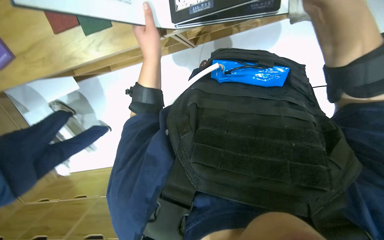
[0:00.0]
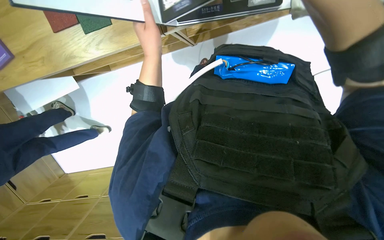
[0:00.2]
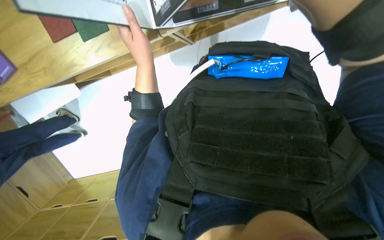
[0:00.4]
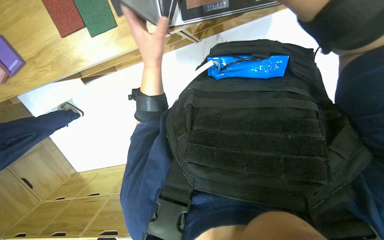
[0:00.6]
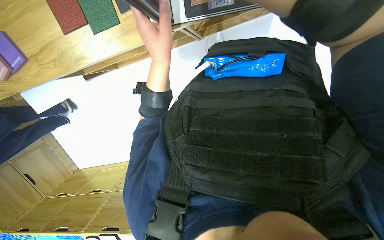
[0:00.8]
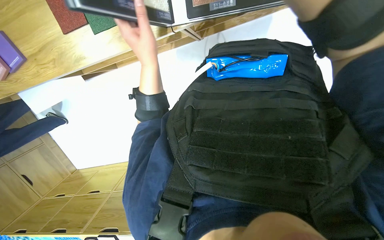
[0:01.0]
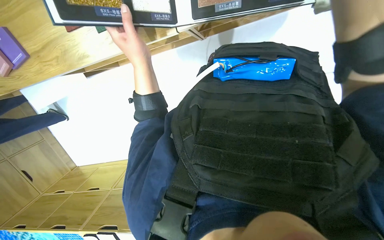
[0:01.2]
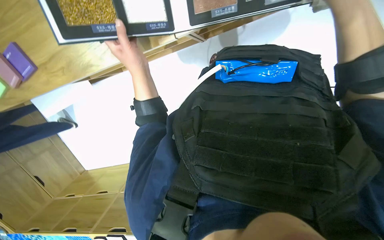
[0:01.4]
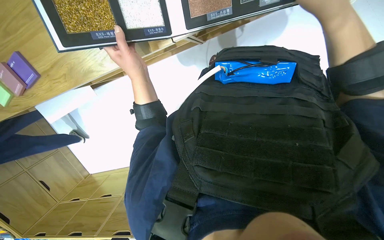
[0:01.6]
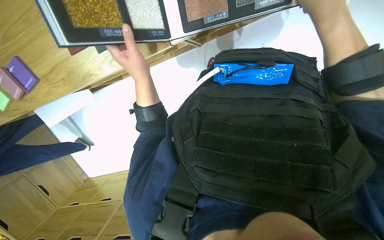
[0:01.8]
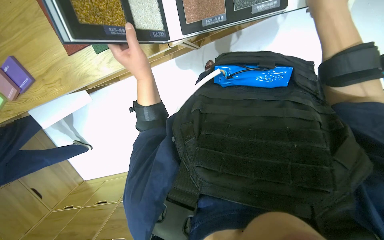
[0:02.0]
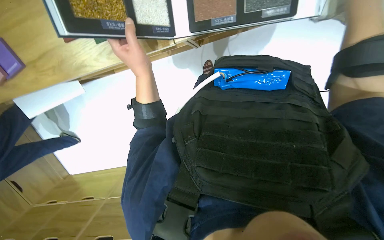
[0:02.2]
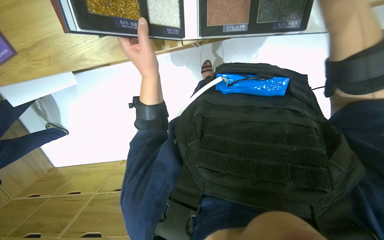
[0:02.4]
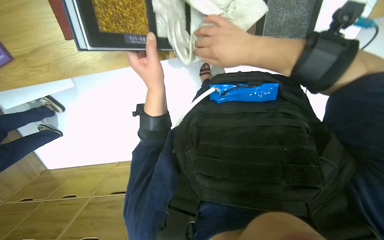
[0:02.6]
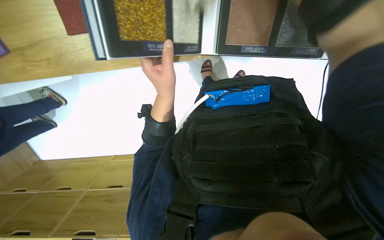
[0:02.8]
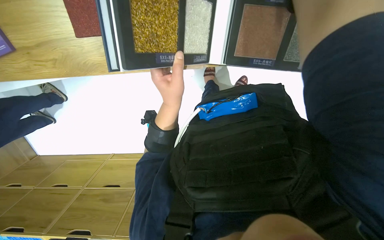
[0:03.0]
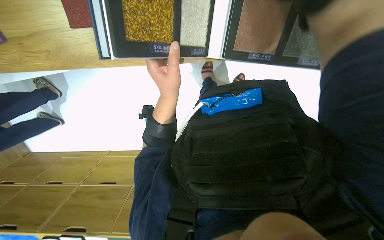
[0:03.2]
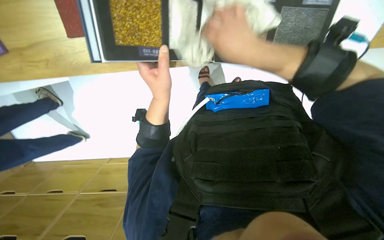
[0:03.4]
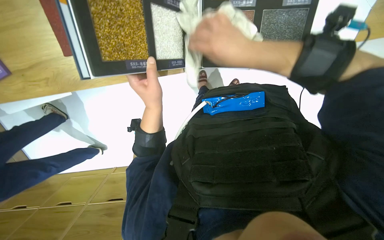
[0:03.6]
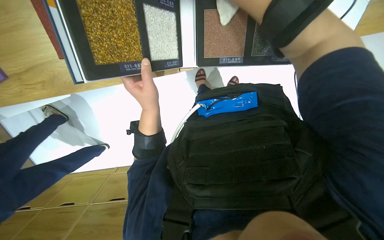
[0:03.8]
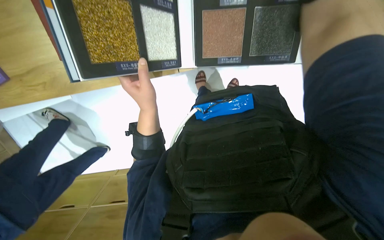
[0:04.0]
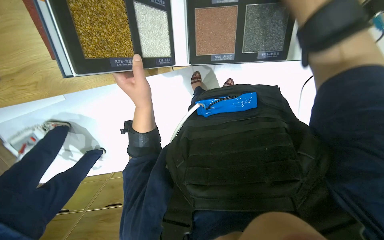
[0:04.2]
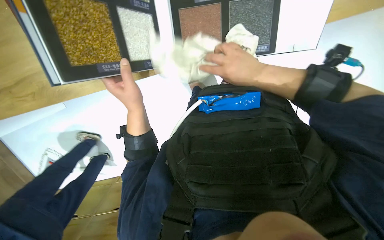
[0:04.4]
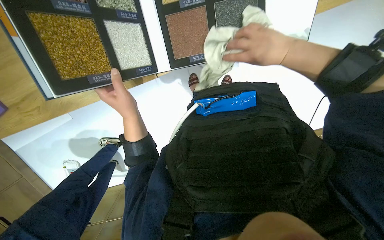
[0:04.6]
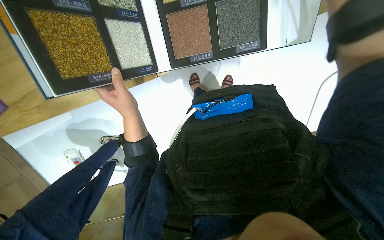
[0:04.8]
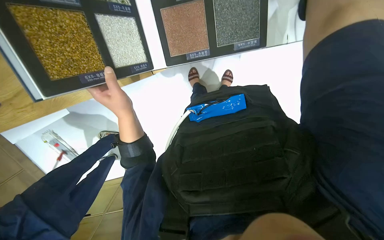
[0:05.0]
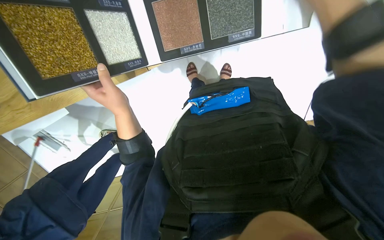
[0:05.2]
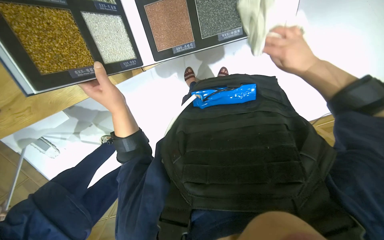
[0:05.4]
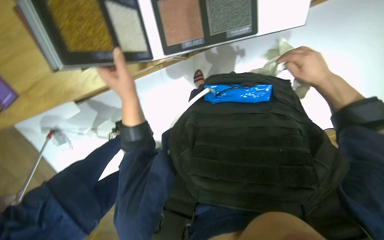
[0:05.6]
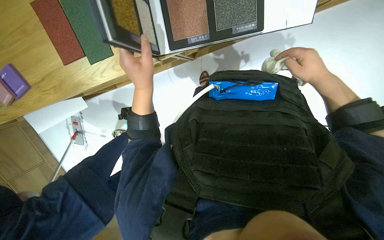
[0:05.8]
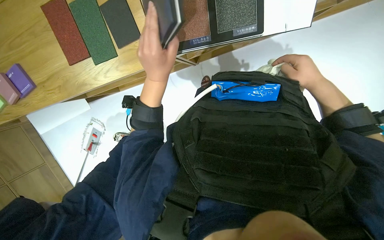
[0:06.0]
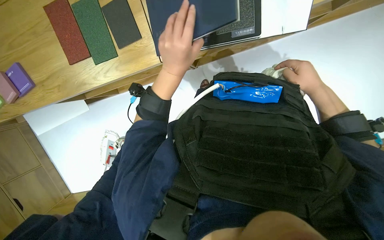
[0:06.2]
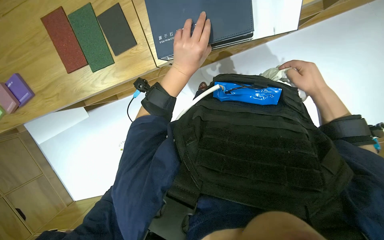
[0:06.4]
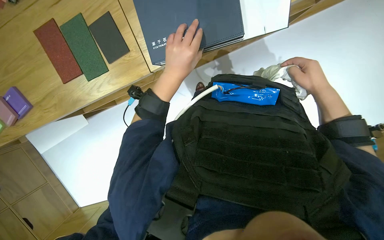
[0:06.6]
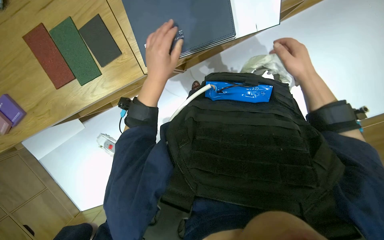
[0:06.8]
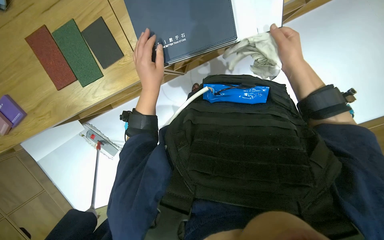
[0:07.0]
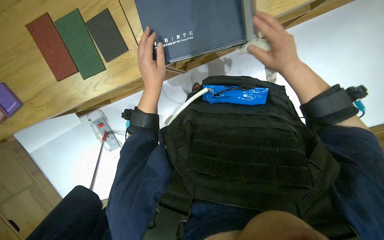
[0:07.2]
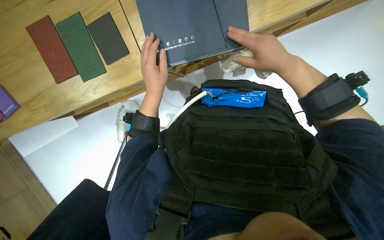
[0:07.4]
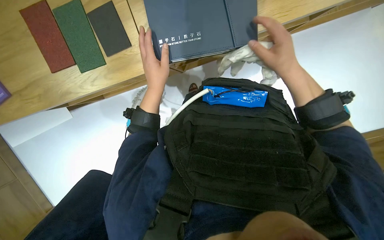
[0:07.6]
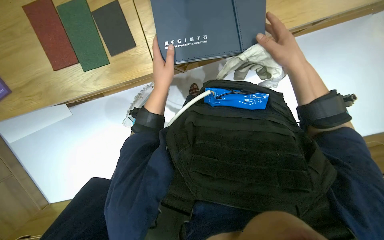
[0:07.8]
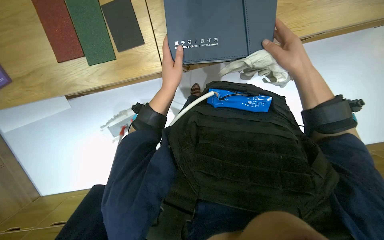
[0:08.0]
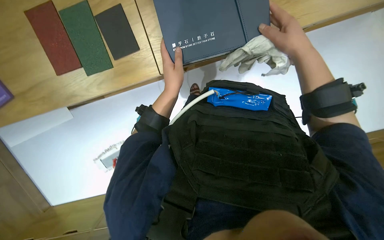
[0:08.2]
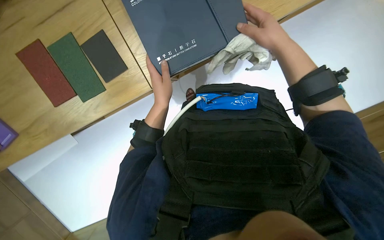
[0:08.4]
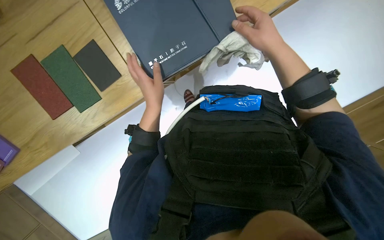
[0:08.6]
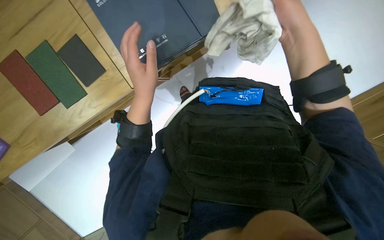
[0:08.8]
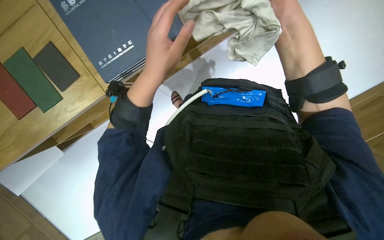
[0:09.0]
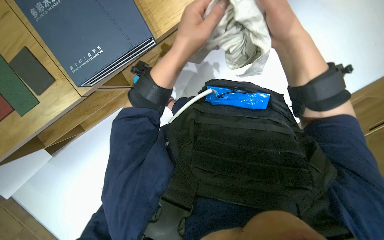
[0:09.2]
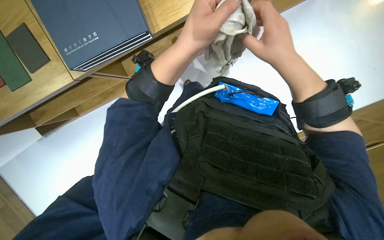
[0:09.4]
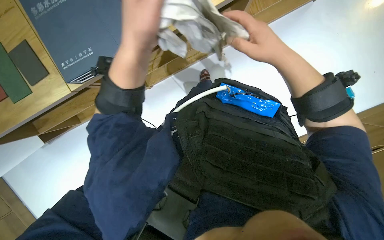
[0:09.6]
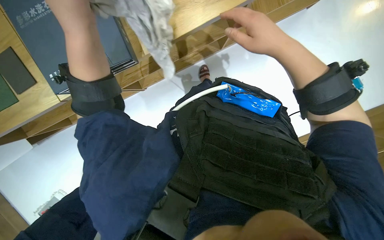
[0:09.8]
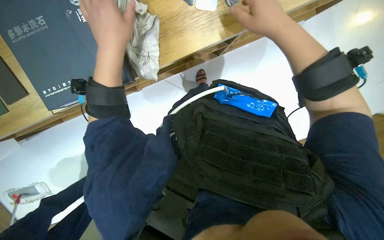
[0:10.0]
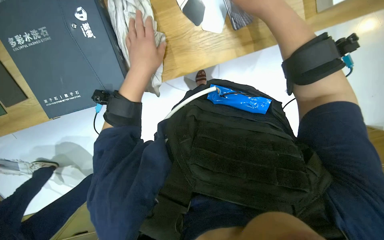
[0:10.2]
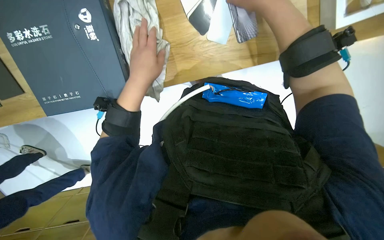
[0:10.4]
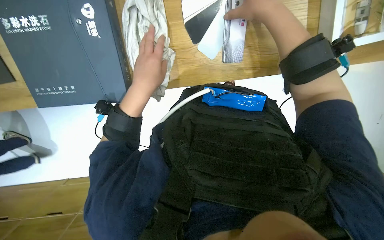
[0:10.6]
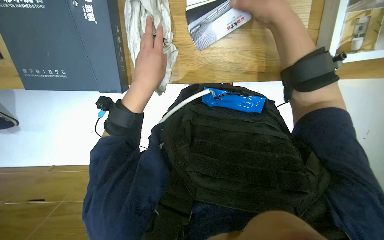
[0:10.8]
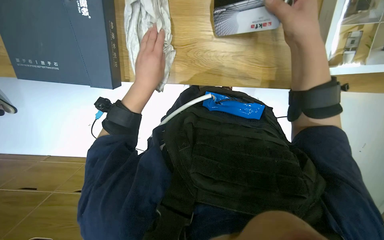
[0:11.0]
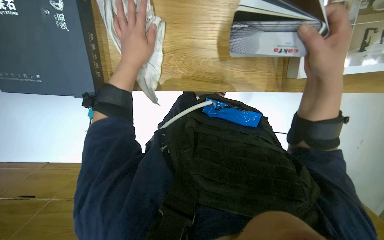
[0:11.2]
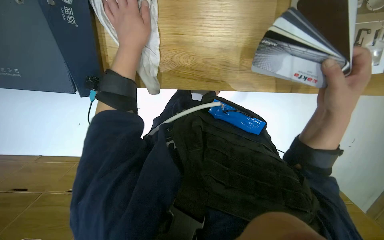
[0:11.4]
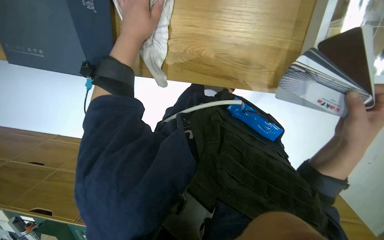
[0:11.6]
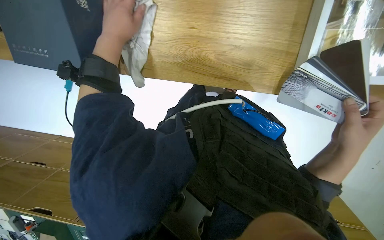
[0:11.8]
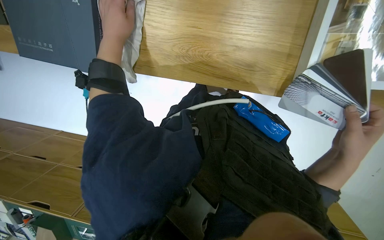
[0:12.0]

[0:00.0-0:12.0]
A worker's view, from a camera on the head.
Job: wiping surfaces.
The whole recording: Examining product samples. The worker wipes and examines various product samples and catalogs on the table.
0:03.0 to 0:04.4: The right hand travels down the picture by roughly 15 cm.
0:04.4 to 0:06.0: The left hand moves nearer to the camera, about 10 cm, while the right hand is displaced to the right by approximately 20 cm.
0:06.0 to 0:07.6: The right hand shifts roughly 15 cm to the left and nearer to the camera.
0:07.6 to 0:09.0: The left hand goes about 15 cm nearer to the camera.
0:09.0 to 0:10.4: The left hand reaches some 15 cm to the left, then returns.
0:10.4 to 0:12.0: The right hand goes roughly 25 cm down the picture and to the right; the left hand is displaced to the left and up the picture by approximately 15 cm.

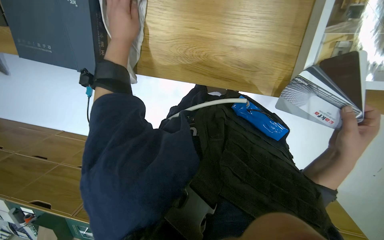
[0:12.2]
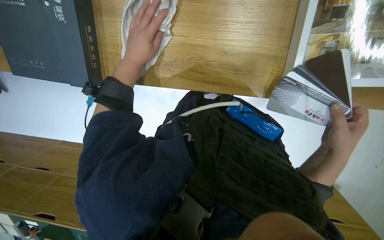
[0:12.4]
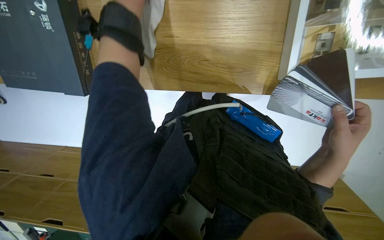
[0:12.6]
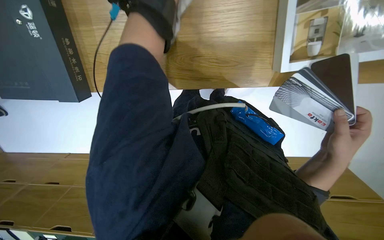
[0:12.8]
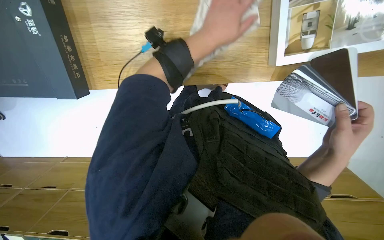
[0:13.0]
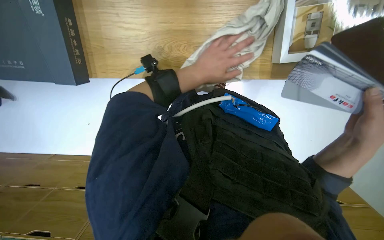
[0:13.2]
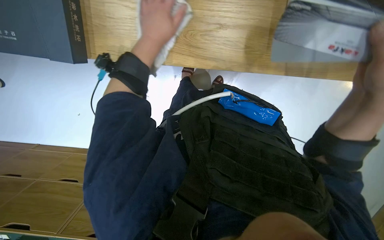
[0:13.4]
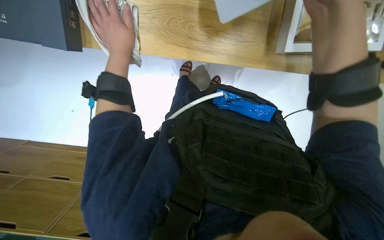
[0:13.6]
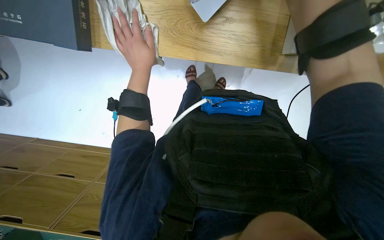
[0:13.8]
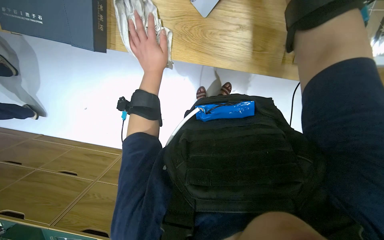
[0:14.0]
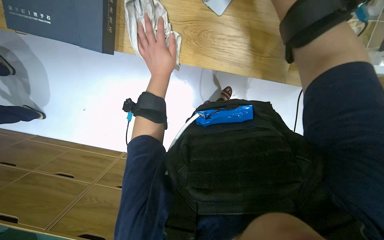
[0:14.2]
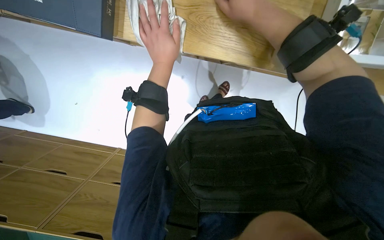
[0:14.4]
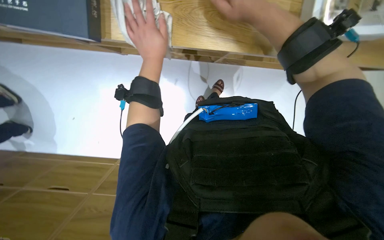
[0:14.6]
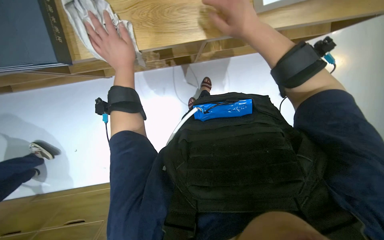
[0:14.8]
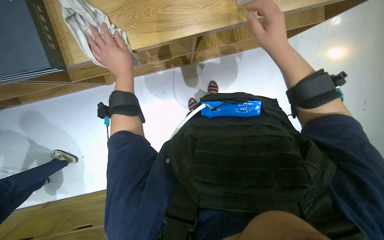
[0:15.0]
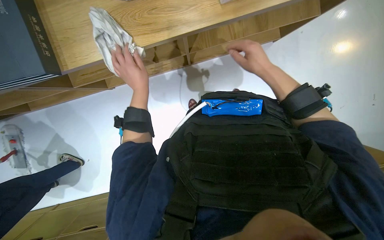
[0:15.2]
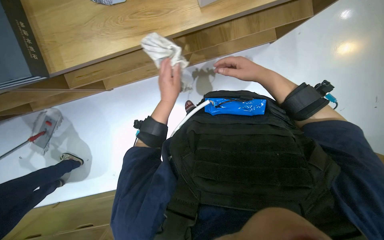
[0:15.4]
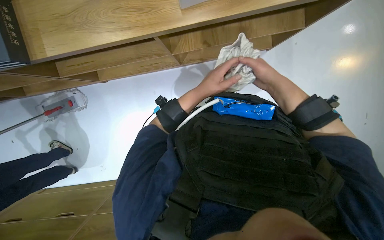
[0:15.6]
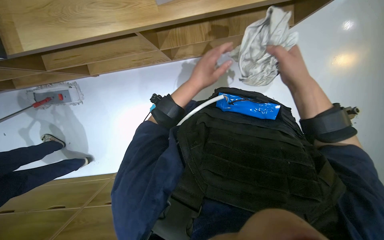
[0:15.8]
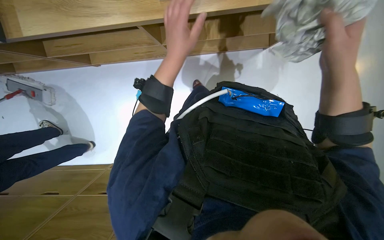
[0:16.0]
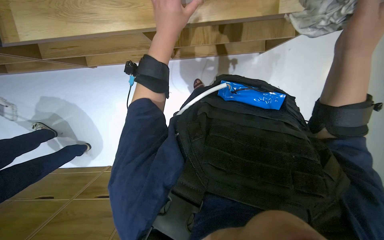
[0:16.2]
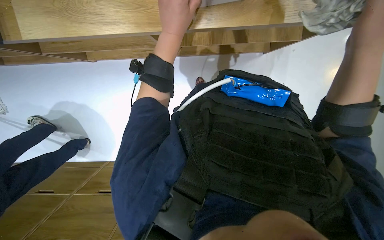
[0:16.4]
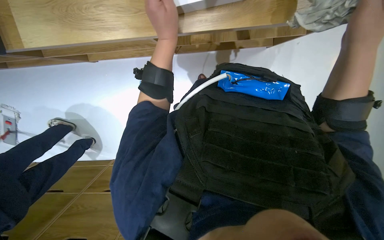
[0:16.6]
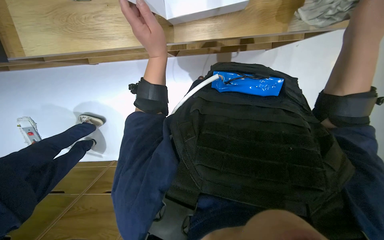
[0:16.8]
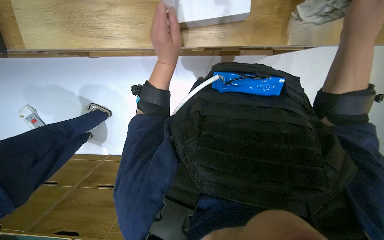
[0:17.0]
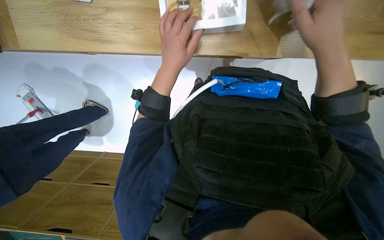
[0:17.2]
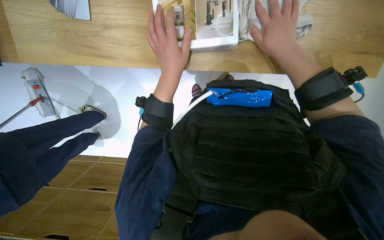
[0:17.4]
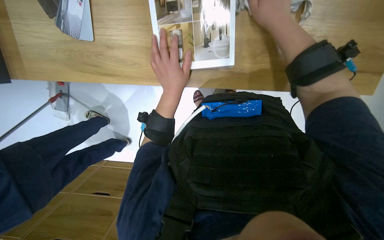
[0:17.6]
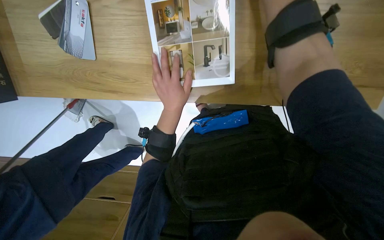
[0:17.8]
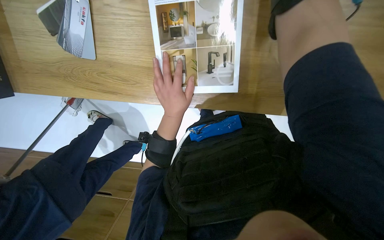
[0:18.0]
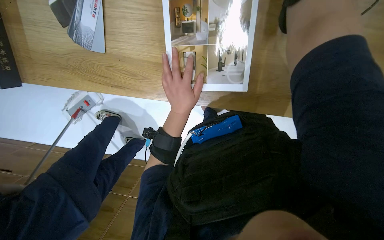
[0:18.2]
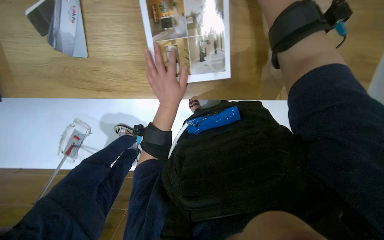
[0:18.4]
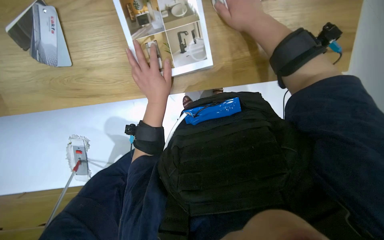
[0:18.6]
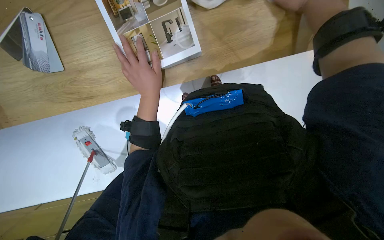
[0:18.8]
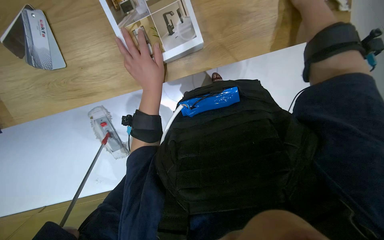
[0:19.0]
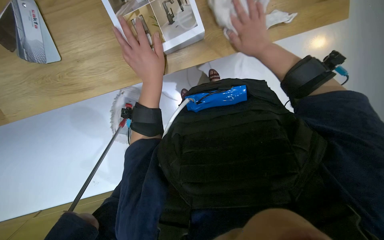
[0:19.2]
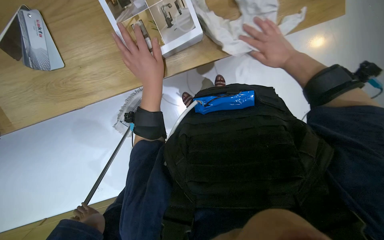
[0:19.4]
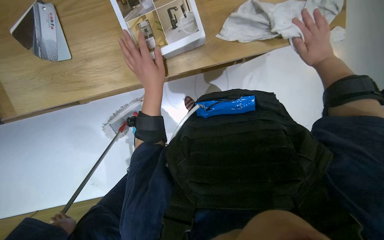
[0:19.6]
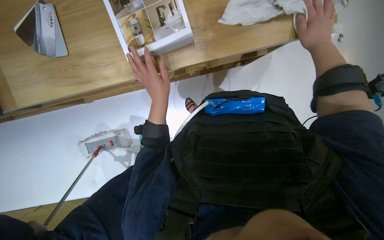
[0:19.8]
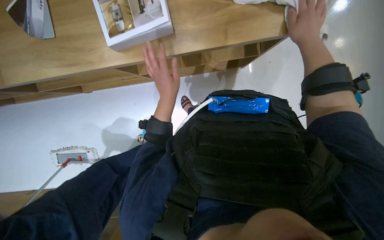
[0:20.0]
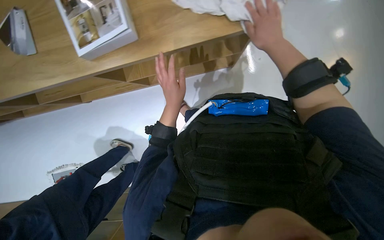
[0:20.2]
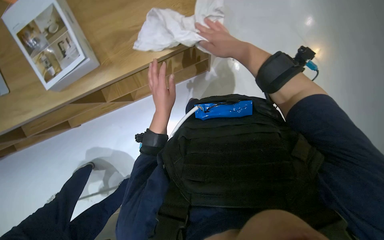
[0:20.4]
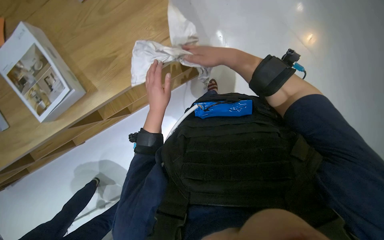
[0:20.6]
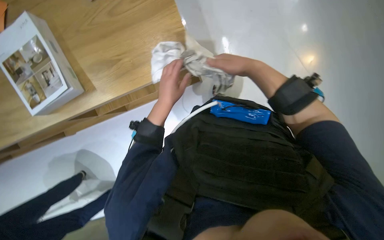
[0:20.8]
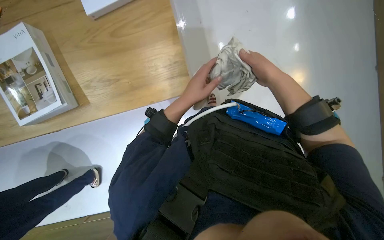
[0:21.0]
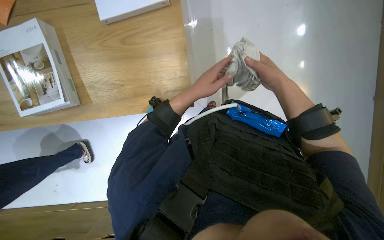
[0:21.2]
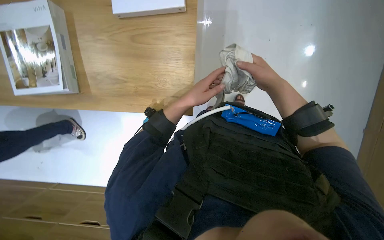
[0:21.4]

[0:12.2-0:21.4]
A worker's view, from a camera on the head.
Job: wiping surfaces.
The whole recording: Examining product samples. The worker wipes and examines various product samples and catalogs on the table.
0:15.2 to 0:16.8: The right hand moves nearer to the camera and to the right, approximately 20 cm. Meanwhile the left hand is displaced nearer to the camera by roughly 10 cm.
0:19.8 to 0:21.4: The right hand heads to the left, covering roughly 15 cm. Meanwhile the left hand goes roughly 10 cm to the right.
